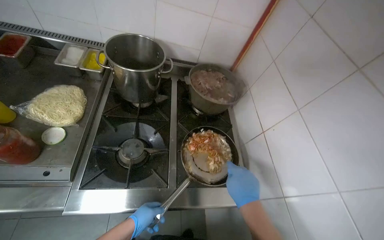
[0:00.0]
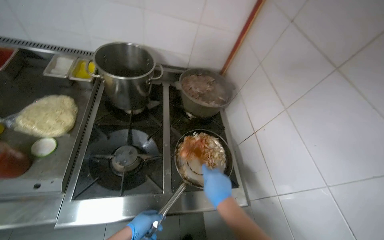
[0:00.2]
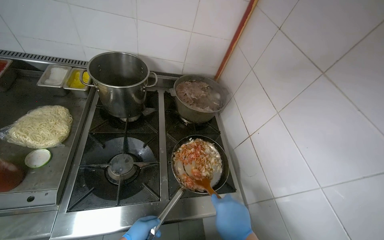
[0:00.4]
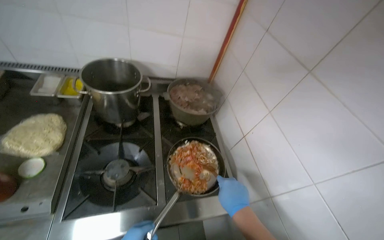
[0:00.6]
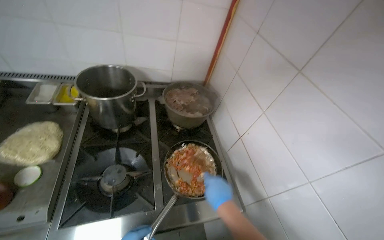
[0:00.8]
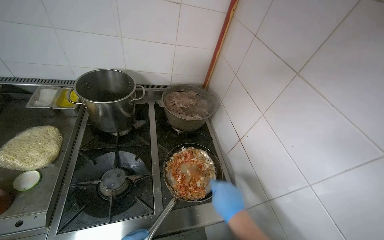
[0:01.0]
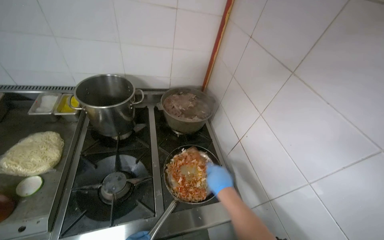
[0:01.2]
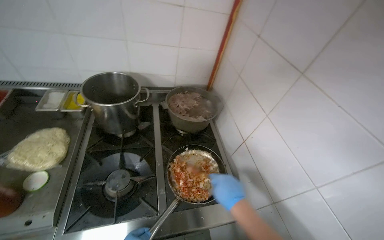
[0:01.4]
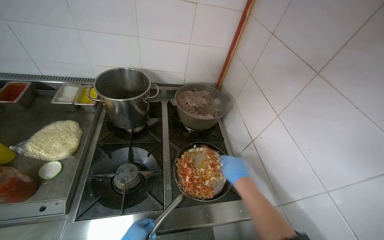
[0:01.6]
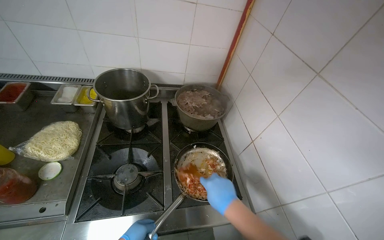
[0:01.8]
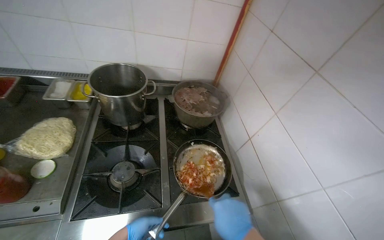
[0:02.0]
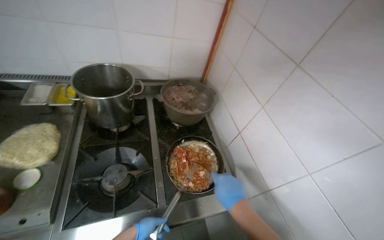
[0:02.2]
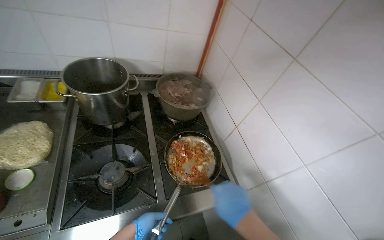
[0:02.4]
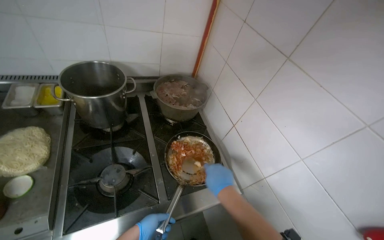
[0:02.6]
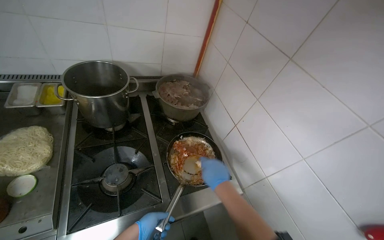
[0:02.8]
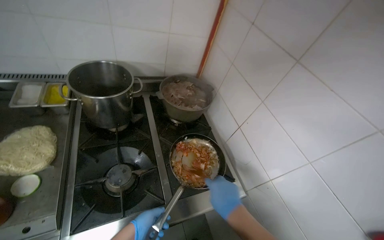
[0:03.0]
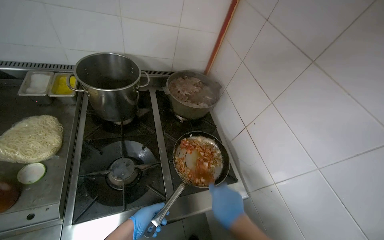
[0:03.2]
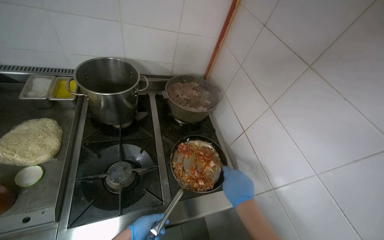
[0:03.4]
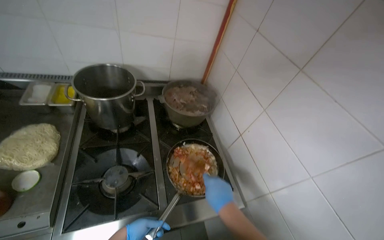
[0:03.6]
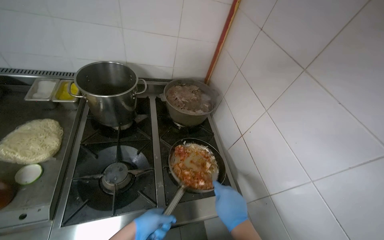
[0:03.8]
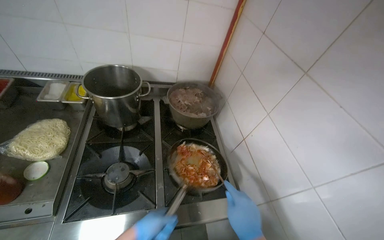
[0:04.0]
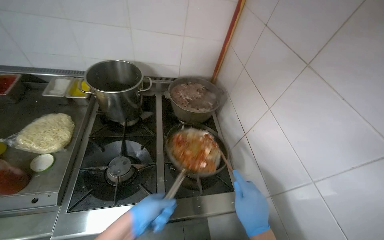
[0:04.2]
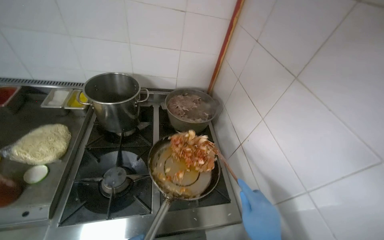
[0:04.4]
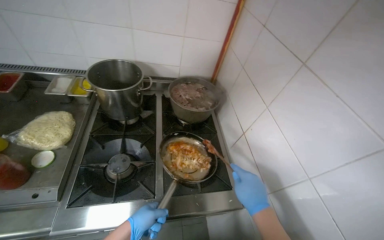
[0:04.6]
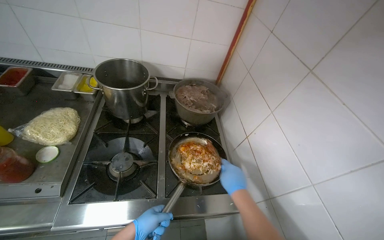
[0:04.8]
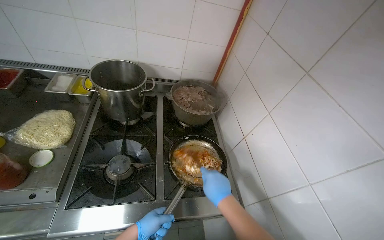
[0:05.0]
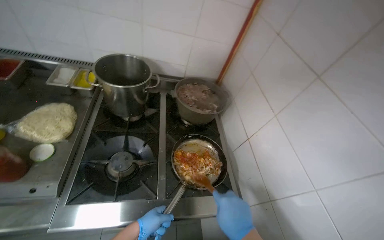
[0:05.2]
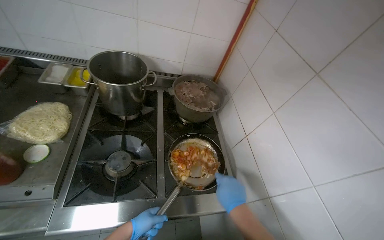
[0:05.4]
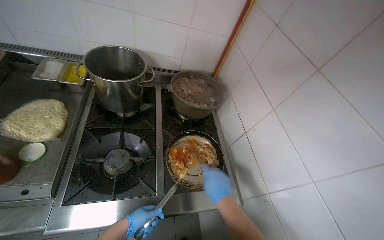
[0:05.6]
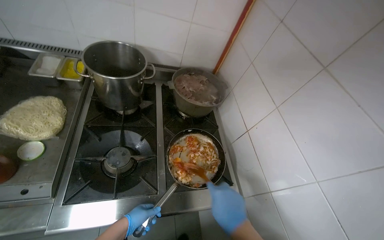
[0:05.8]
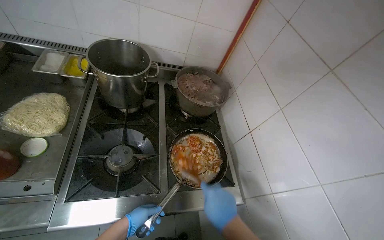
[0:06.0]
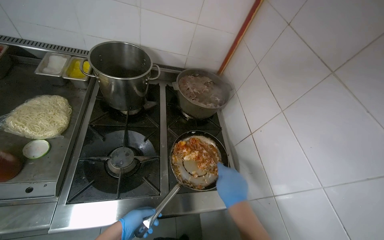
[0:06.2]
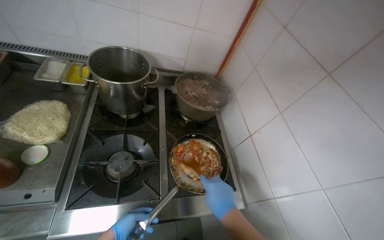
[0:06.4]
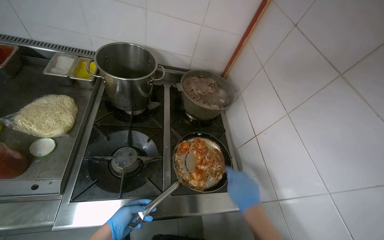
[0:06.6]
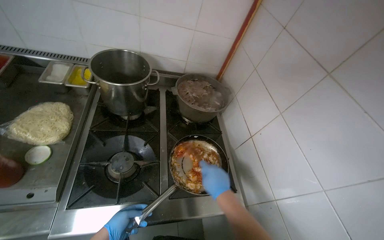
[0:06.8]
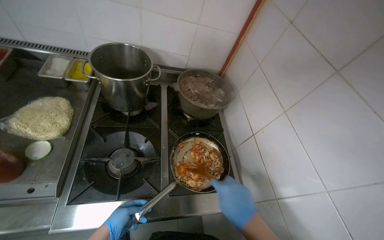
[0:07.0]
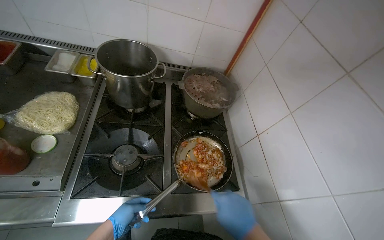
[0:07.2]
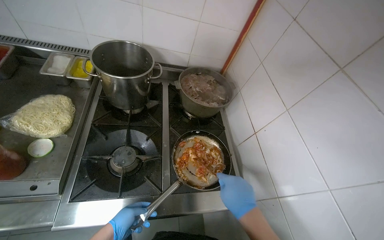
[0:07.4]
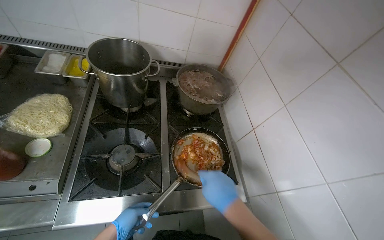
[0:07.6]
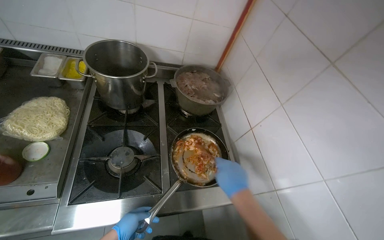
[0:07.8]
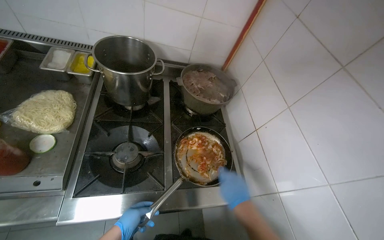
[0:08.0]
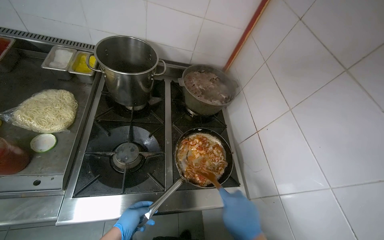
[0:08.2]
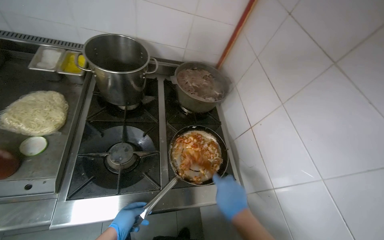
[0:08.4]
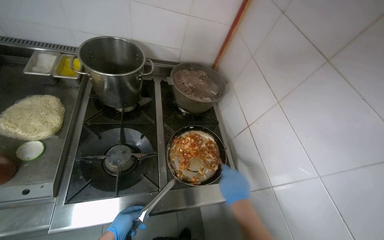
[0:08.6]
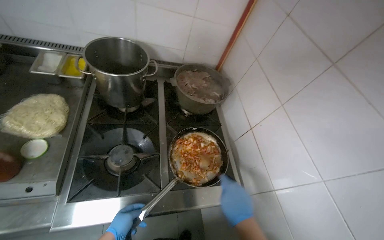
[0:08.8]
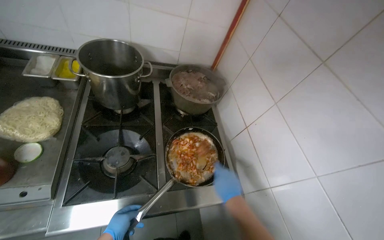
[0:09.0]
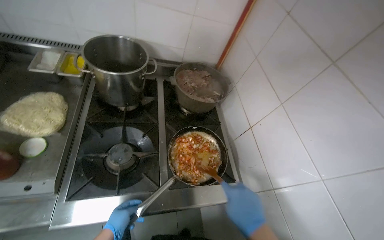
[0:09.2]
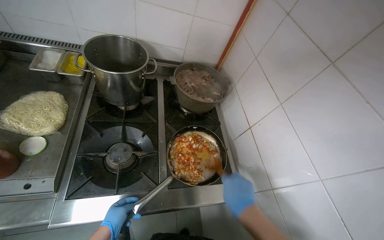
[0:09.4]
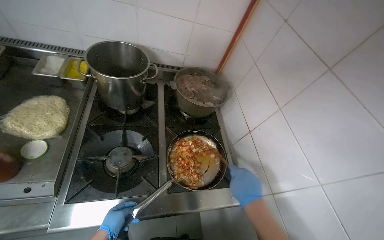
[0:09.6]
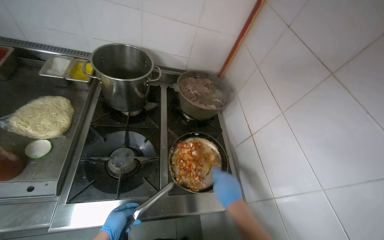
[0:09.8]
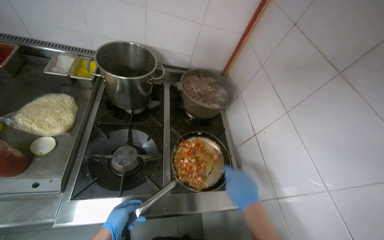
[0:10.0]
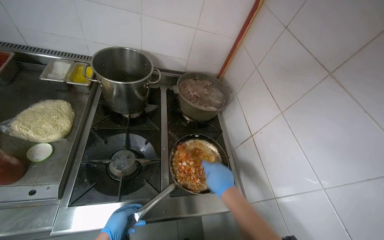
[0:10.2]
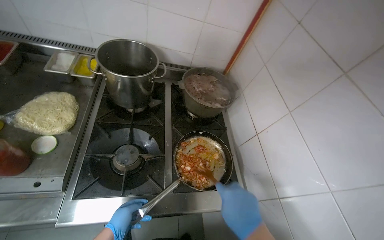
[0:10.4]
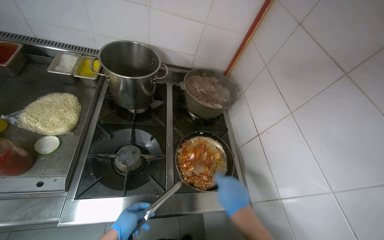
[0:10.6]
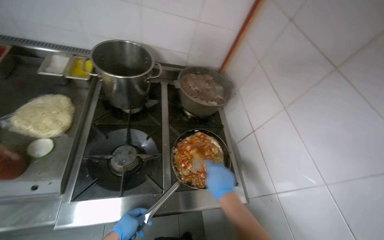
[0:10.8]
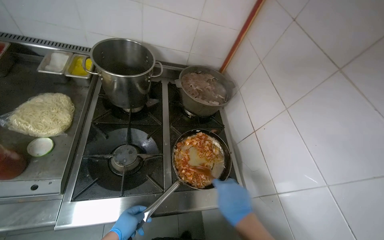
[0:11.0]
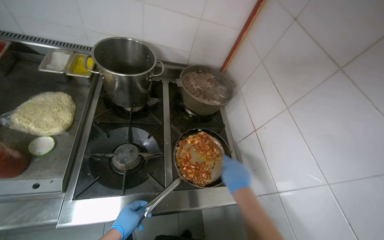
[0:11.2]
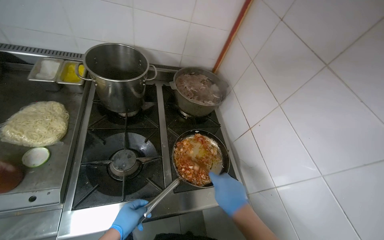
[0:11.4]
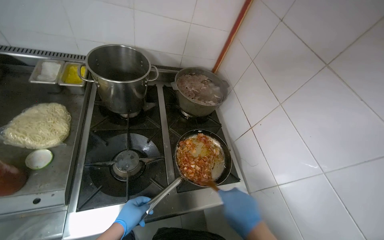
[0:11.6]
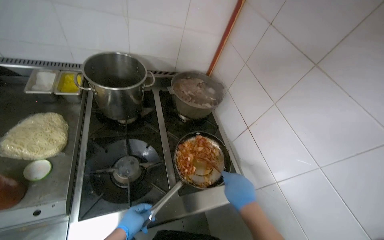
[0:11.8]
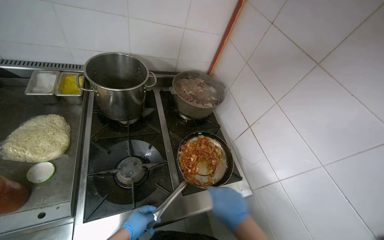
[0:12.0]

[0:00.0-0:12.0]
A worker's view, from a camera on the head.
Job: cooking food.
The whole recording: Stirring ingredients in pan. The worker stirs the ingredients in a pan on the stove.
0:01.6 to 0:03.0: The right hand goes some 10 cm nearer to the camera.
0:03.0 to 0:04.4: The left hand is displaced nearer to the camera by approximately 10 cm.
0:04.4 to 0:06.0: The left hand travels farther from the camera by approximately 15 cm, while the right hand goes nearer and farther, some 10 cm each way, reversing 2 times.
0:06.0 to 0:07.6: The hands work in one place, with small movements.
0:07.6 to 0:09.0: The right hand travels farther from the camera by some 15 cm.
0:09.0 to 0:10.4: The right hand moves nearer and farther over some 10 cm, changing direction 2 times.

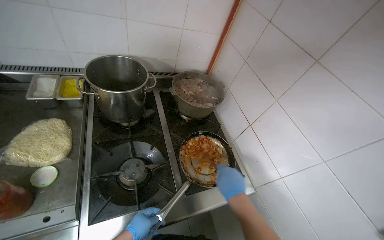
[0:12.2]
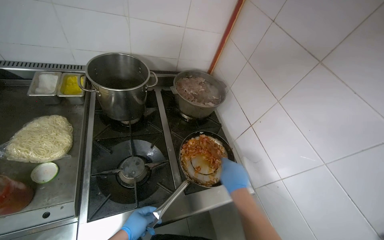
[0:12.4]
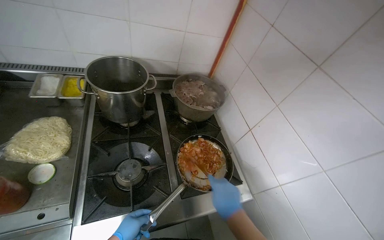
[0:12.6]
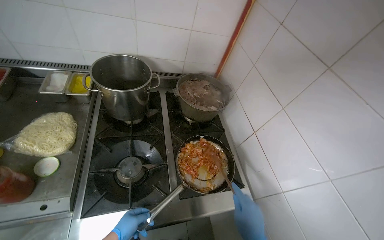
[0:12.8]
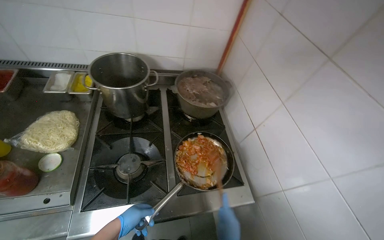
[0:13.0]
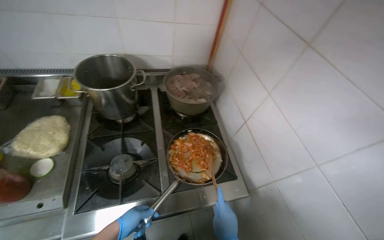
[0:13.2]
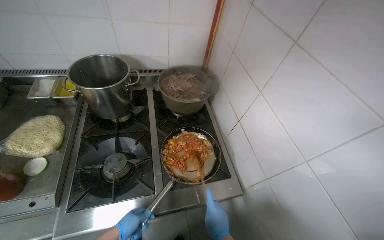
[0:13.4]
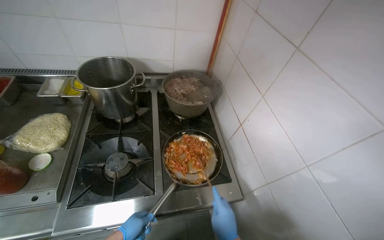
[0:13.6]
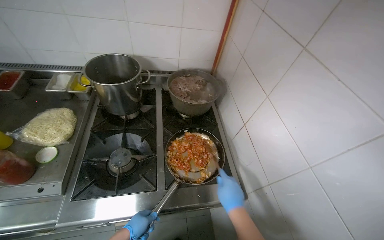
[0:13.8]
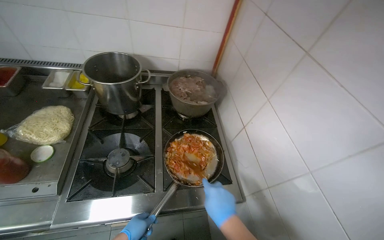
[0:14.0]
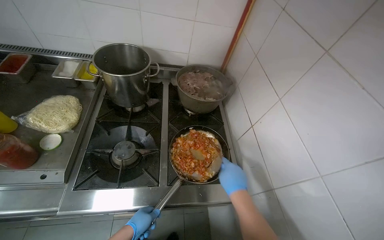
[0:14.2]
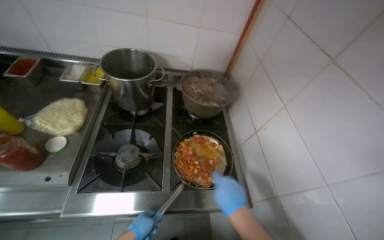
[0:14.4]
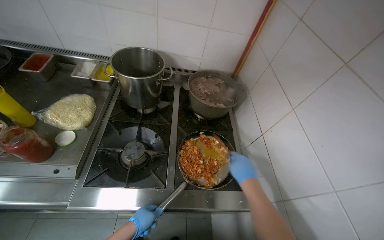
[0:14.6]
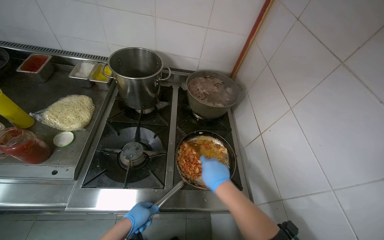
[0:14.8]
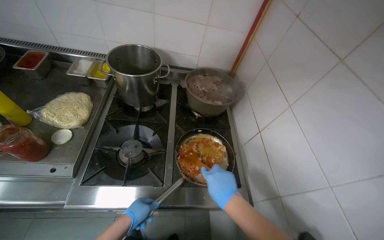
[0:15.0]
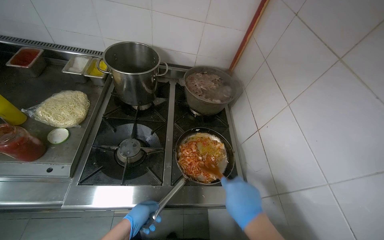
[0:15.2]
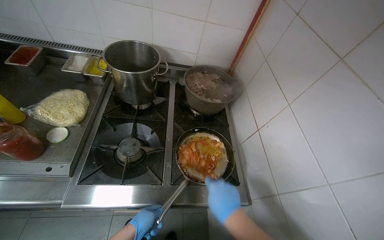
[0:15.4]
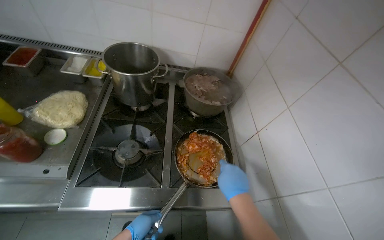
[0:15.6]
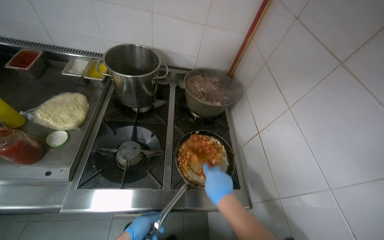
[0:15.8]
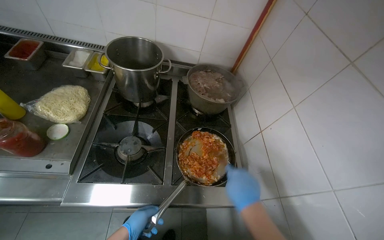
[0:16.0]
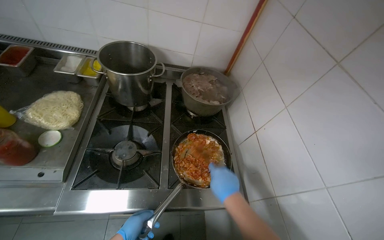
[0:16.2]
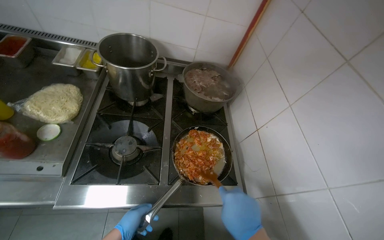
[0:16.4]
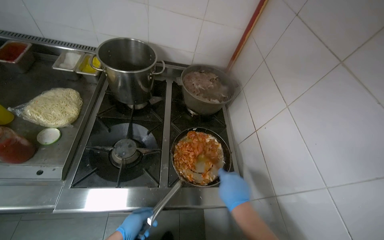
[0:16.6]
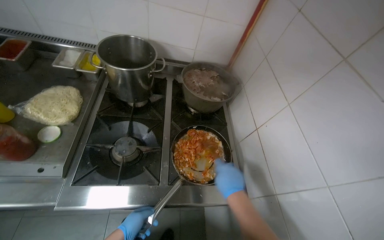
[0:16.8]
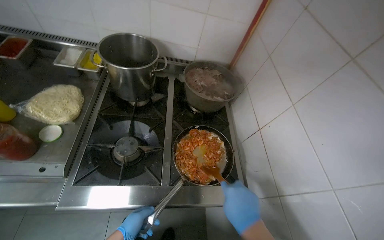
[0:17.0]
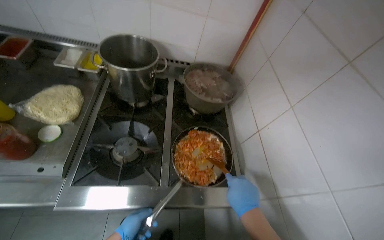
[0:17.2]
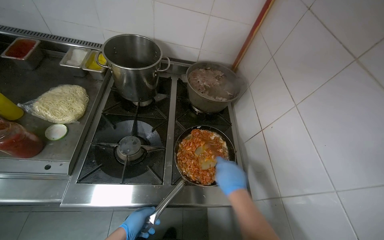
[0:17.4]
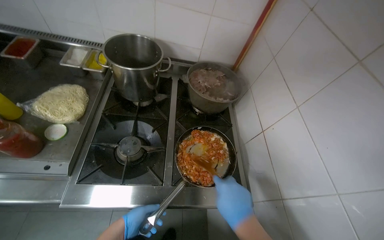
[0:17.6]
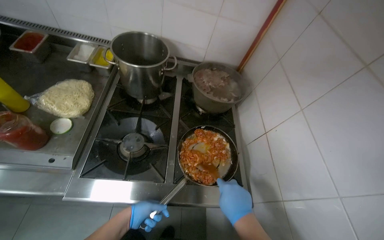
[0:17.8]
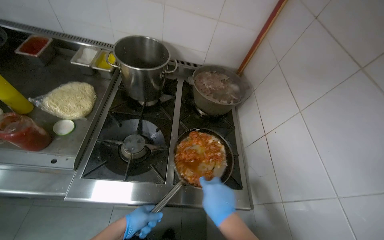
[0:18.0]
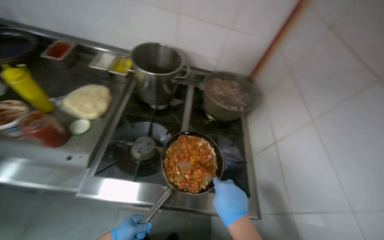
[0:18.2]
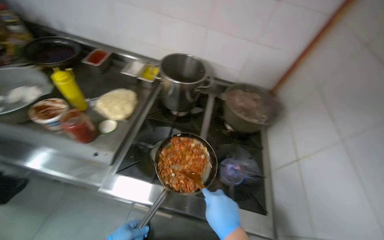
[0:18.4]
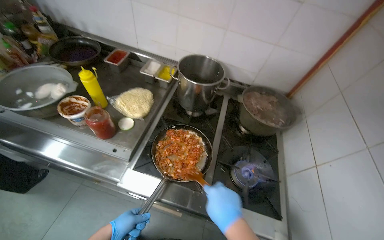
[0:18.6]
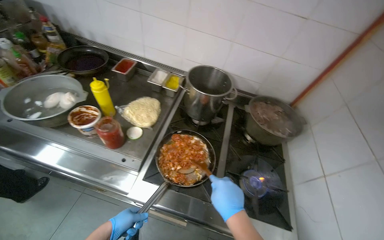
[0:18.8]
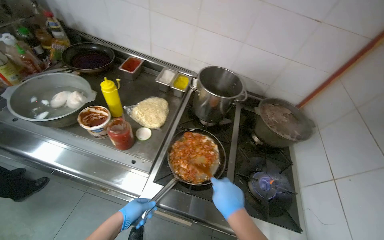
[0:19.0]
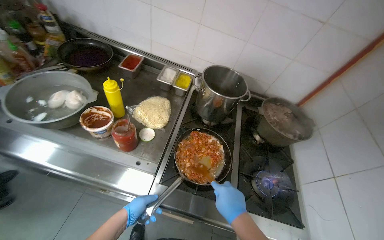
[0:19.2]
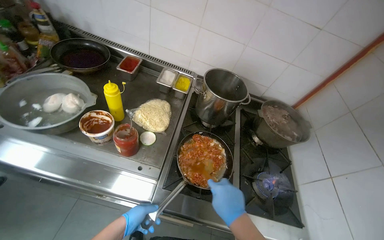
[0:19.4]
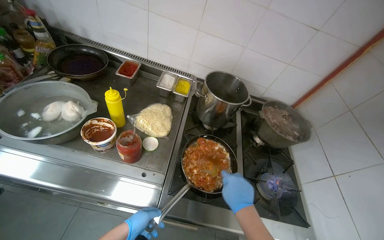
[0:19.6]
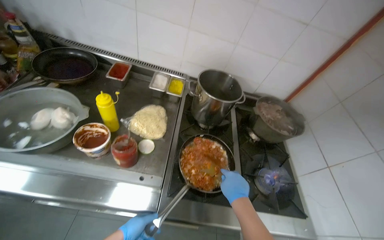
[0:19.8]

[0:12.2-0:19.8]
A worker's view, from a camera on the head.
Job: cooking food.
The whole recording: Stirring ingredients in pan. The worker stirs the ingredients in a pan on the stove.
0:15.2 to 0:16.8: The right hand goes nearer and farther, some 10 cm each way, reversing 2 times.
